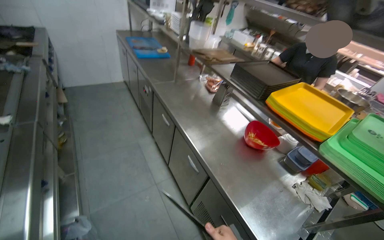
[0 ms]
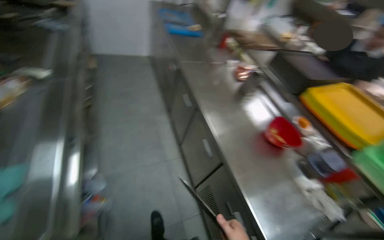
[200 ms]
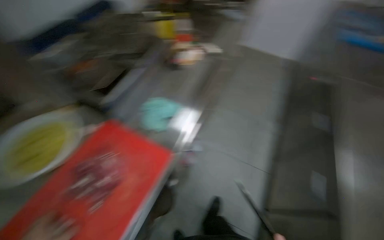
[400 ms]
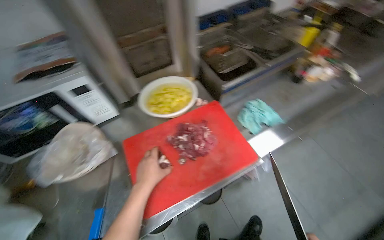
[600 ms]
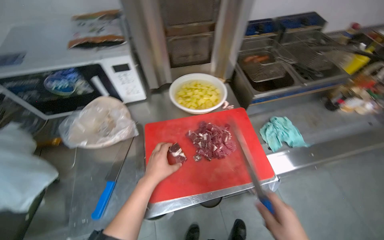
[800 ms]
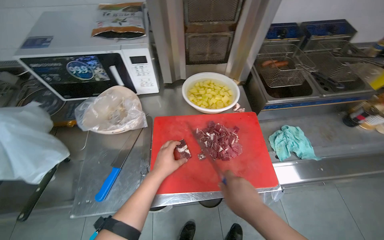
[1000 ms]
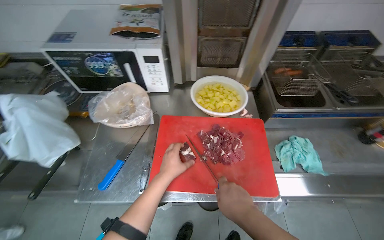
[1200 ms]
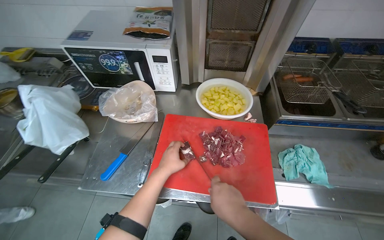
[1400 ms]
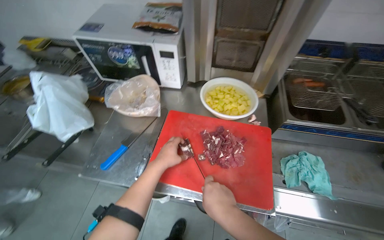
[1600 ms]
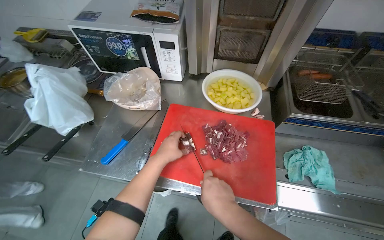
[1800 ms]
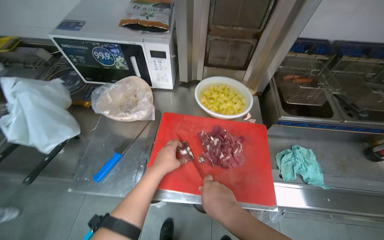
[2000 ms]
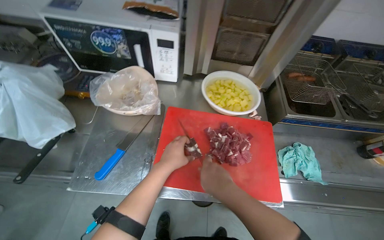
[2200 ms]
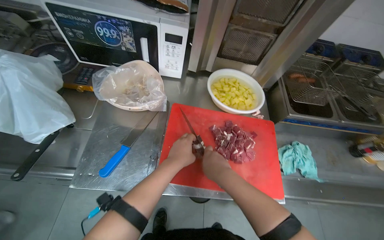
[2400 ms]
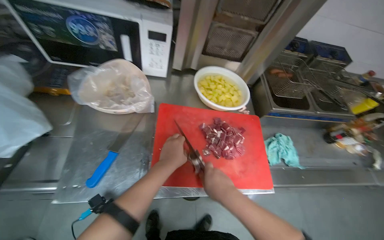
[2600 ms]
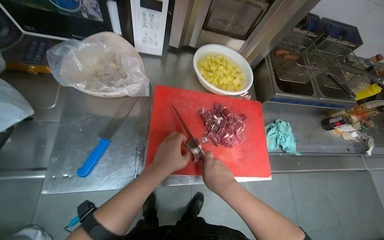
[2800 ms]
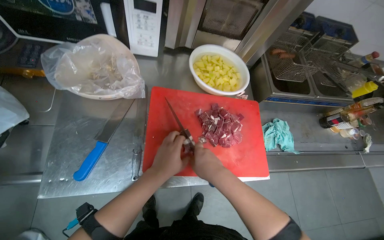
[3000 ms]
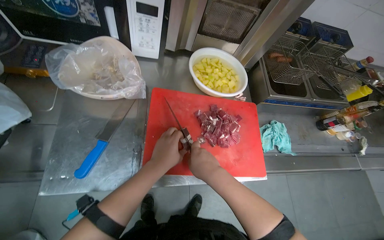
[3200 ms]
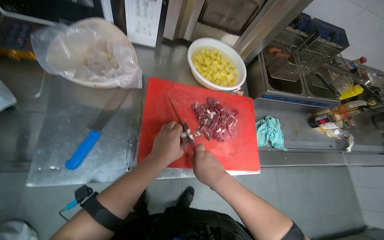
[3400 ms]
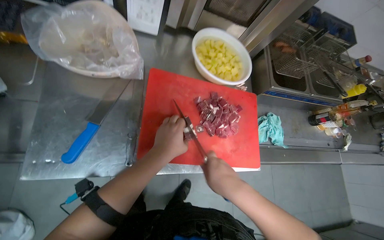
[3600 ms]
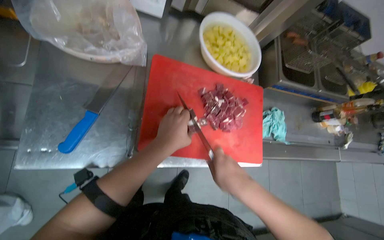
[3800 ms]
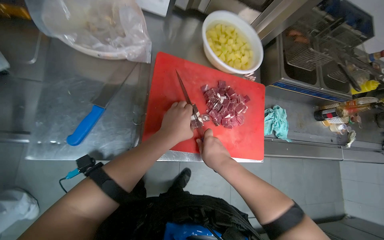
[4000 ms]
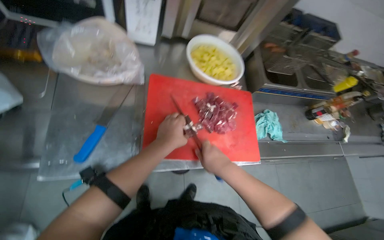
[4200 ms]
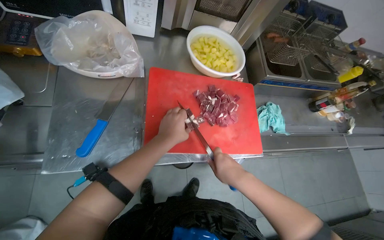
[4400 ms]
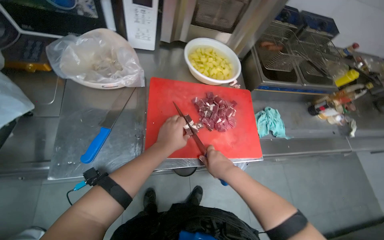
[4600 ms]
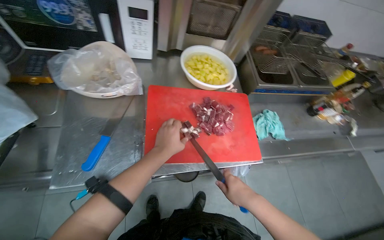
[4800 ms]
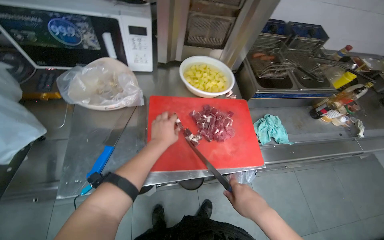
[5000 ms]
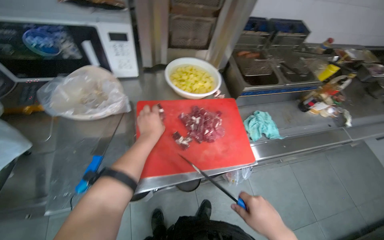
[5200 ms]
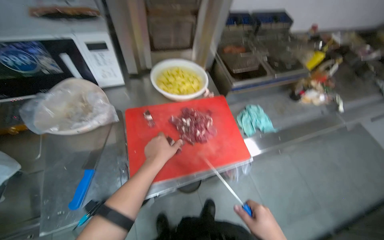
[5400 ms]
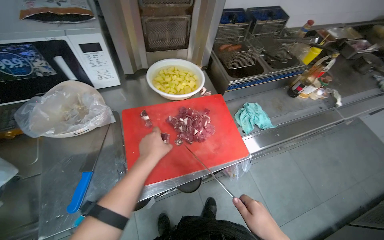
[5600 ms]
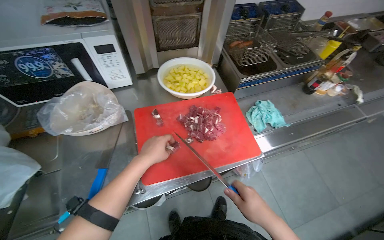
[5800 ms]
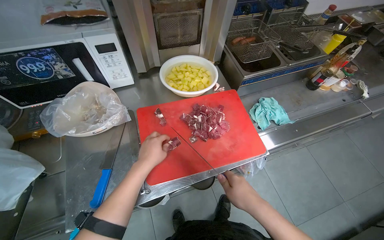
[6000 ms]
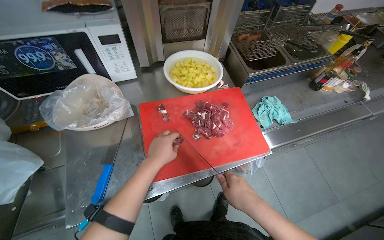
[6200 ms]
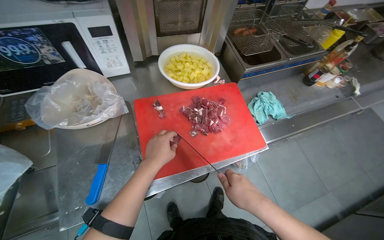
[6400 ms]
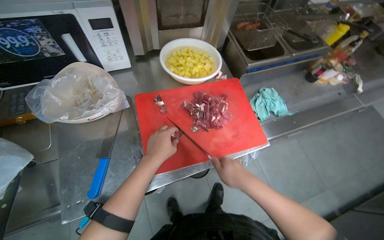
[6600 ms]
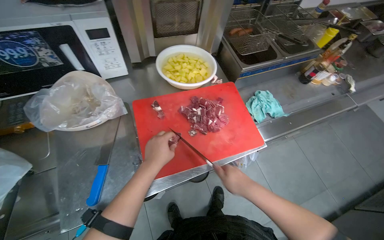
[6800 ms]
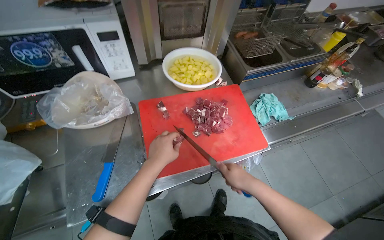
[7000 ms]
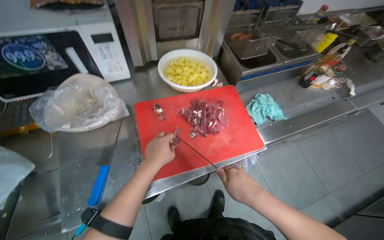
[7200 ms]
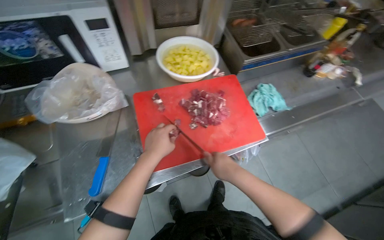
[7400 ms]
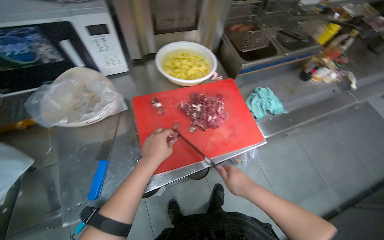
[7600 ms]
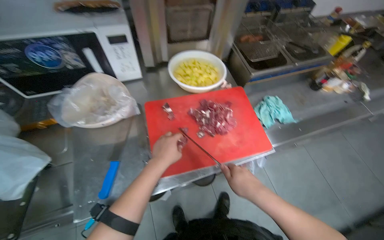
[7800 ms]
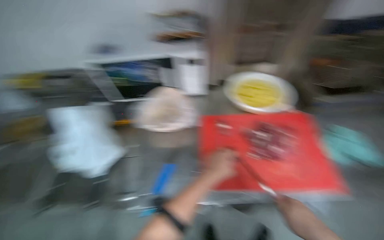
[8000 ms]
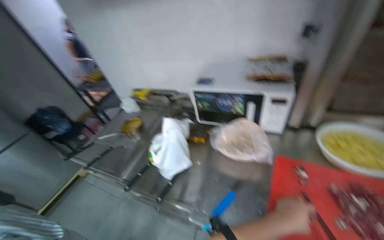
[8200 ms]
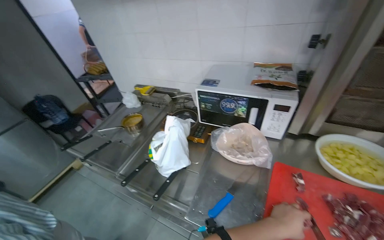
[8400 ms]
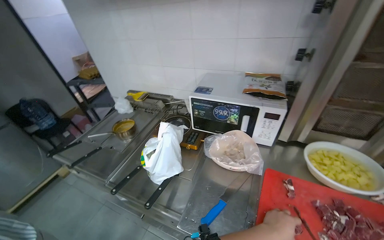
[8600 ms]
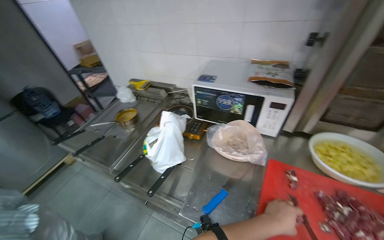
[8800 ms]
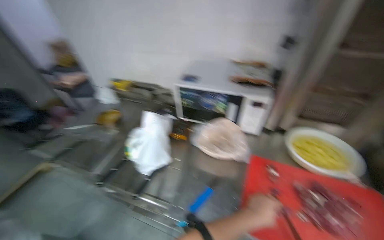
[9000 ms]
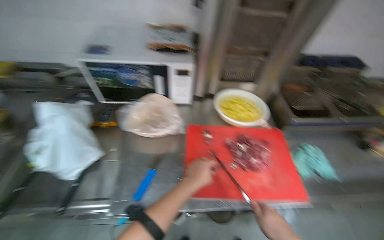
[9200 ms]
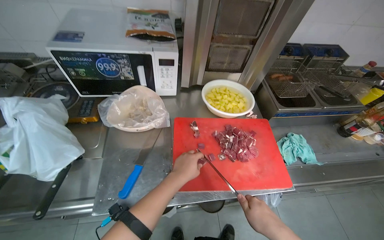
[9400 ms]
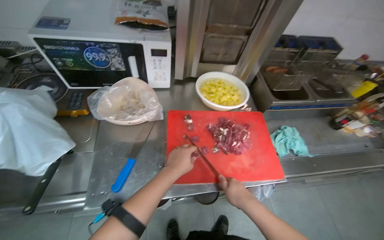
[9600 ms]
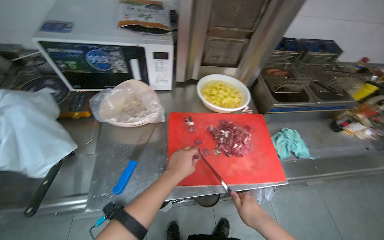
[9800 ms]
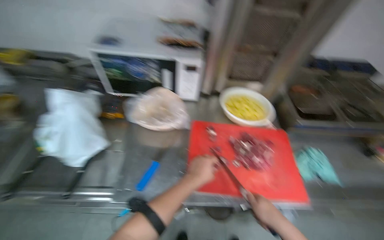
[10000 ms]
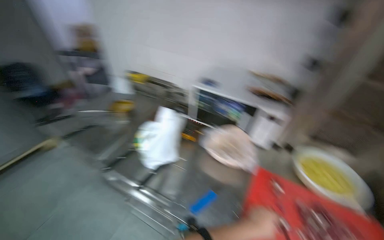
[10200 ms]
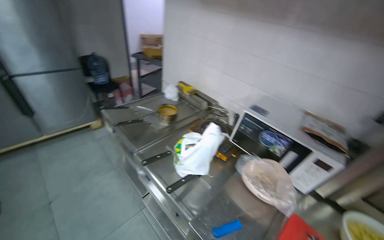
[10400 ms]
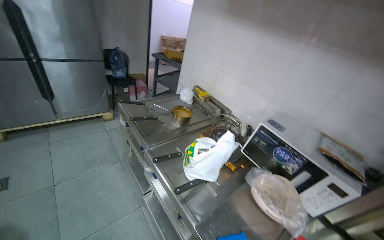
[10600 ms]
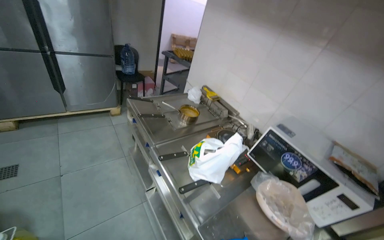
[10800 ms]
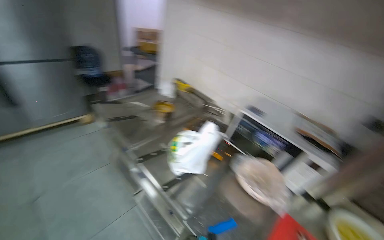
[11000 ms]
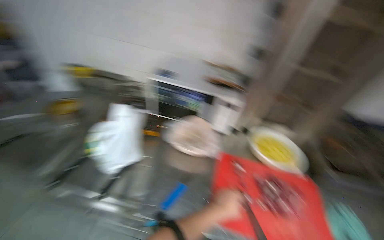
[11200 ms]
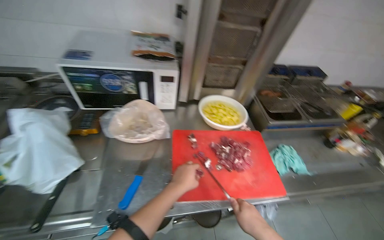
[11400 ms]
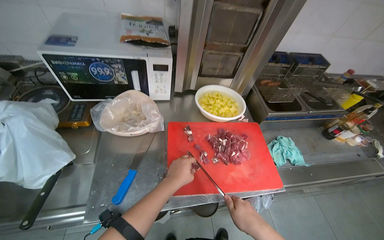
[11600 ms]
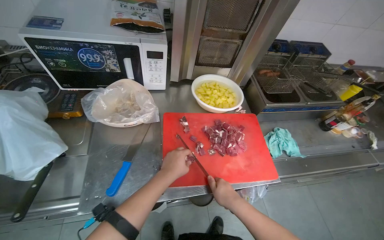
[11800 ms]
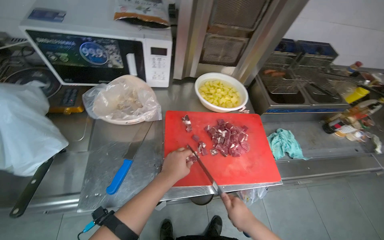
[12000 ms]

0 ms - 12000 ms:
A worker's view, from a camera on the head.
Job: preparing food.
The whole recording: Cutting meat on chopping board. The worker continues cutting pieces of meat on a red chopping board with a knife.
0 ms - 1600 ms: The head rotates approximately 100 degrees to the left.
3000 ms - 4400 ms: The hands are busy where they are.
6000 ms - 7600 ms: The hands stay close to where they were, moving slightly.
7600 ms - 9000 ms: The wearer's head swings approximately 50 degrees to the left. The wearer looks roughly 20 degrees further upward.
10400 ms - 12000 ms: The head turns to the right by approximately 55 degrees. The view tips downward by some 30 degrees.

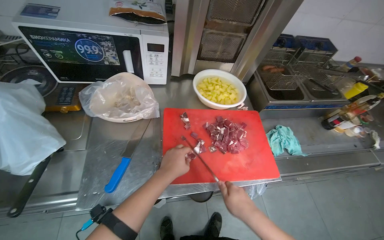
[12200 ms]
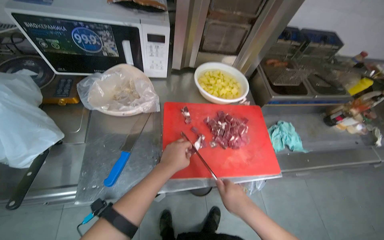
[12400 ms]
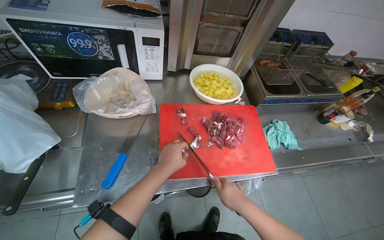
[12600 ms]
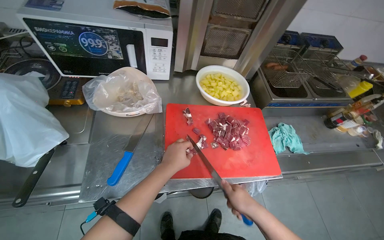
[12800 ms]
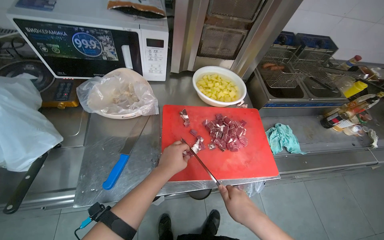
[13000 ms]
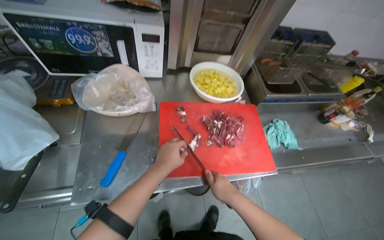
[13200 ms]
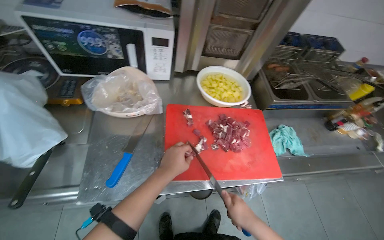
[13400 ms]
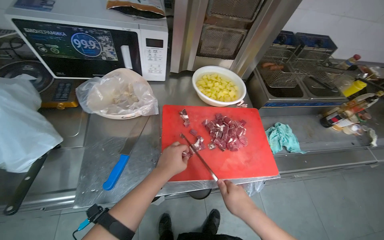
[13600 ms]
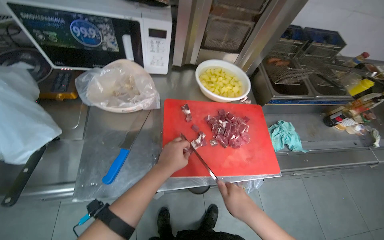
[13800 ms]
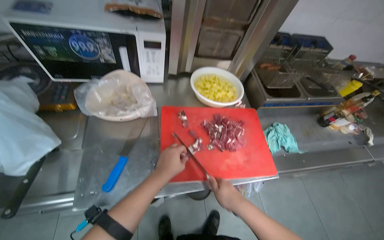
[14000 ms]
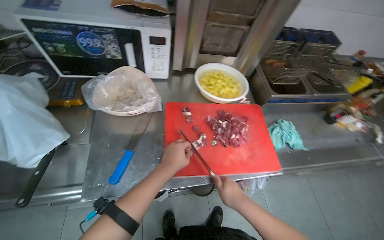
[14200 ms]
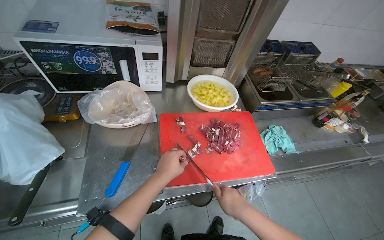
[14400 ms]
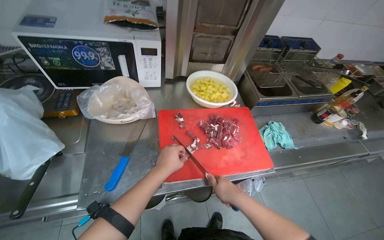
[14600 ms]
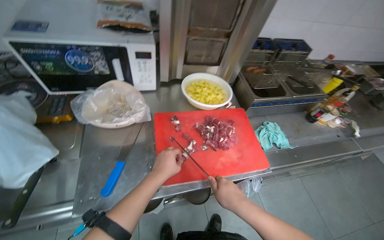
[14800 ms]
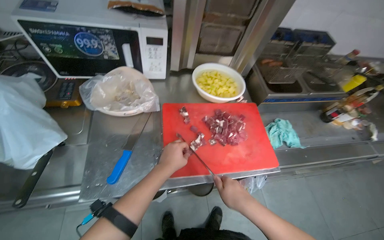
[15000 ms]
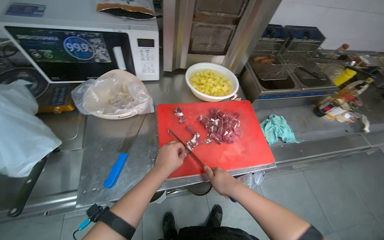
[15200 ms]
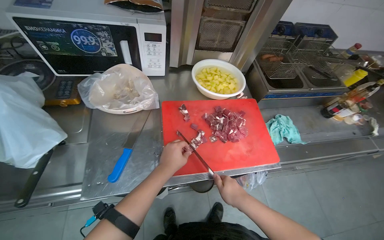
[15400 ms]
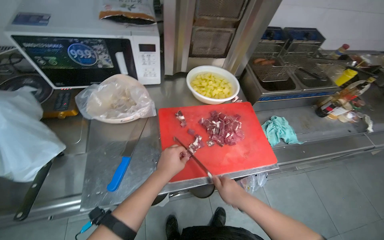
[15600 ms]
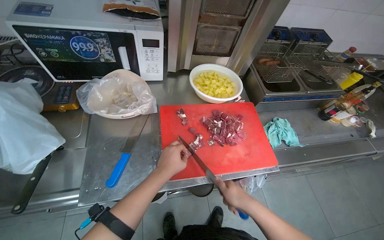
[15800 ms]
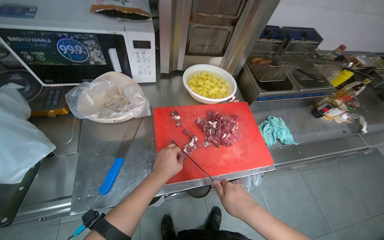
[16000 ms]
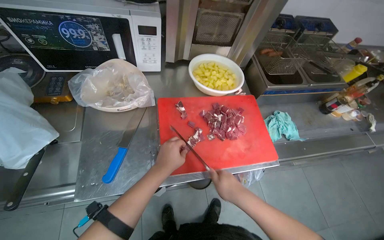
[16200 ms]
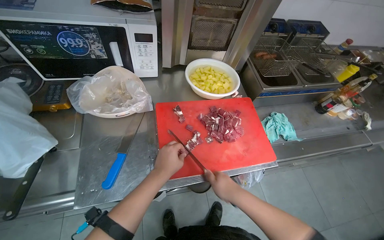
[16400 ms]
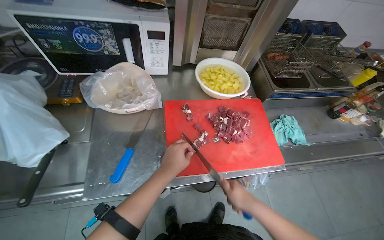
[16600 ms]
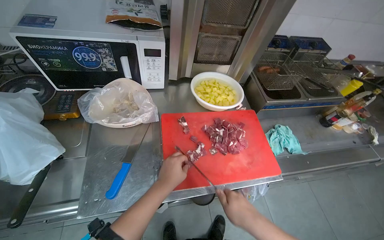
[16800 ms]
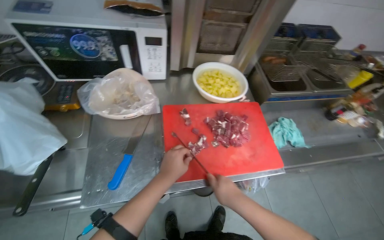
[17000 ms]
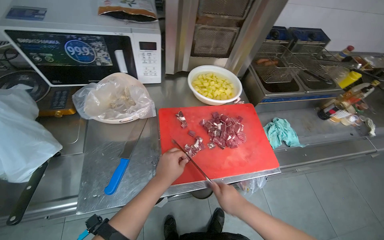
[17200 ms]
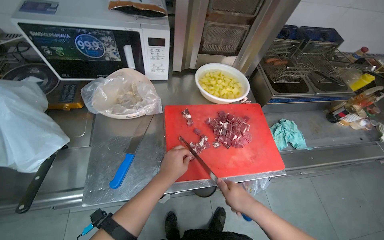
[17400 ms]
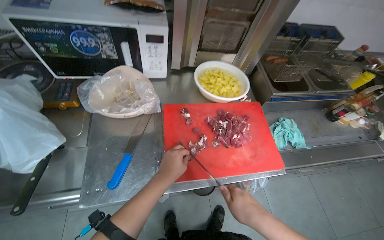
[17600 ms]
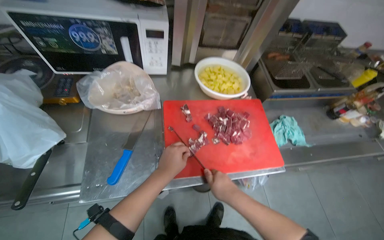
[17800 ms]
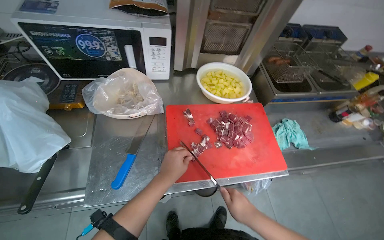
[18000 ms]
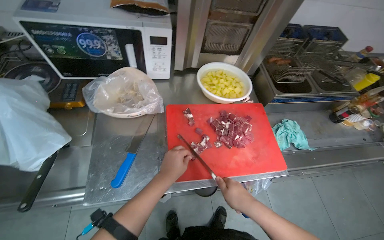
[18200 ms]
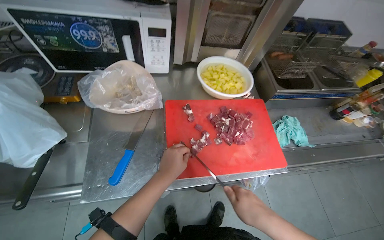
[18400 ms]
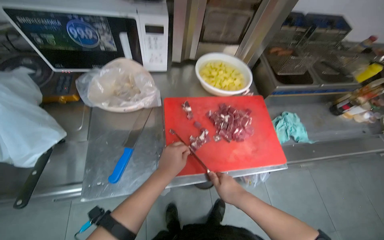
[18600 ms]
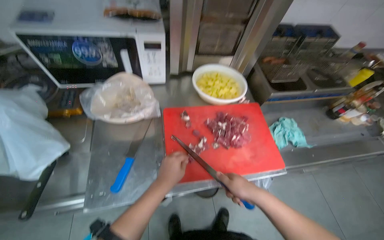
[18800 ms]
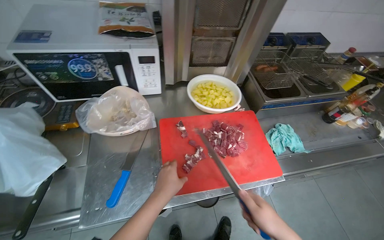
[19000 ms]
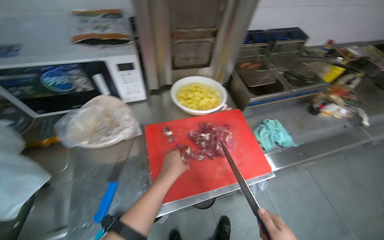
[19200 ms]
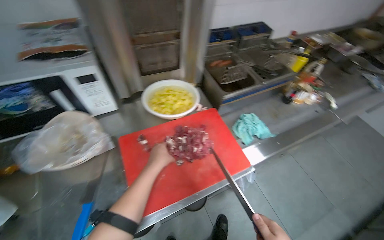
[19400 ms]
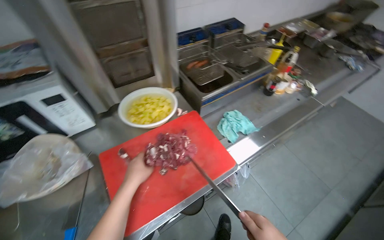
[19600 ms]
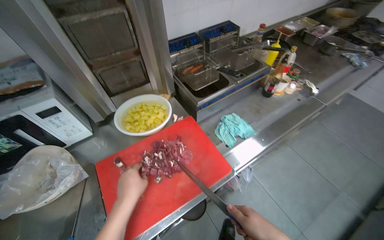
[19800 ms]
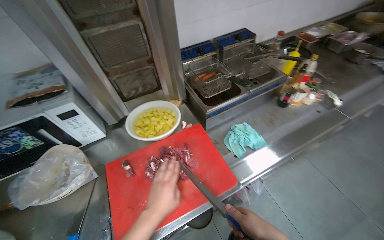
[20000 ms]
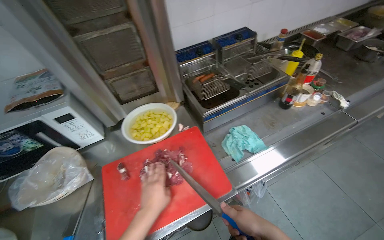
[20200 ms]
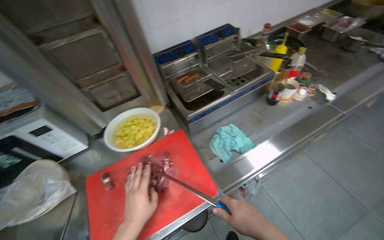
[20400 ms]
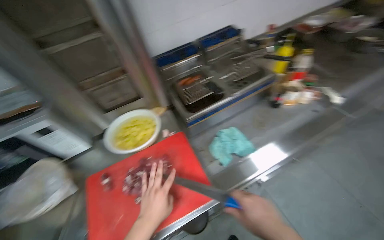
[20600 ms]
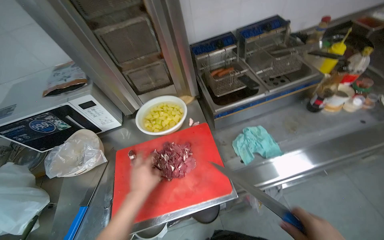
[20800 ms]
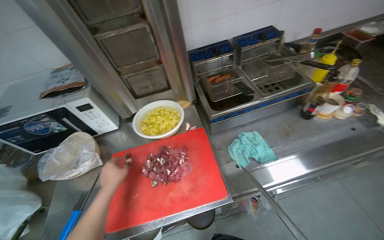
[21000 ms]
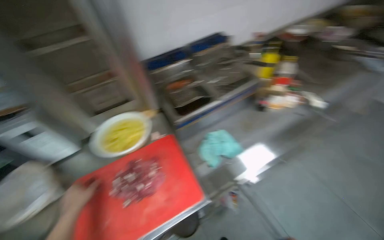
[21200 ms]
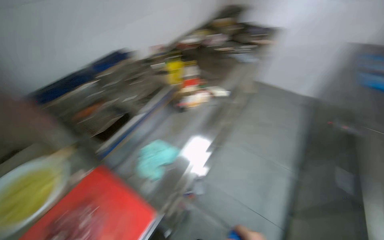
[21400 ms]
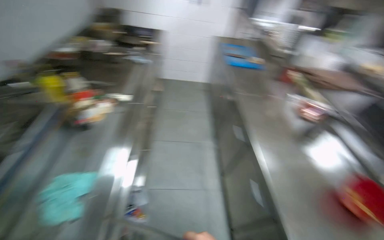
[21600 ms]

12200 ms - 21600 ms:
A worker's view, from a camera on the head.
Job: preparing food.
The whole recording: Cutting meat on chopping board. The worker continues cutting pieces of meat on a red chopping board with a knife.
12200 ms - 18400 ms: The hands stay close to where they were, moving slightly.
20000 ms - 21600 ms: The head rotates roughly 65 degrees to the right.
